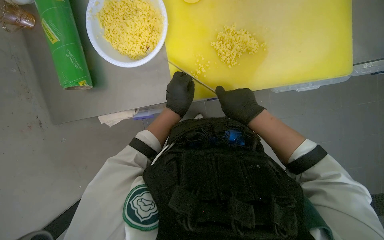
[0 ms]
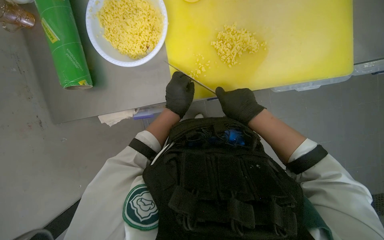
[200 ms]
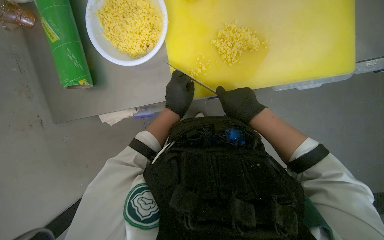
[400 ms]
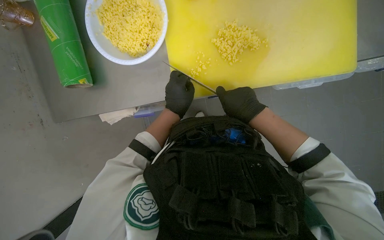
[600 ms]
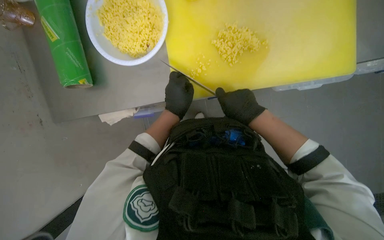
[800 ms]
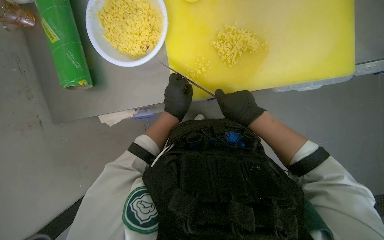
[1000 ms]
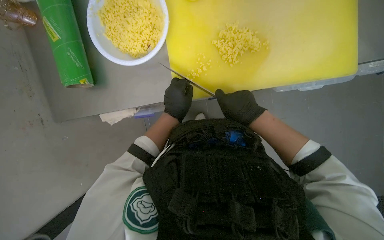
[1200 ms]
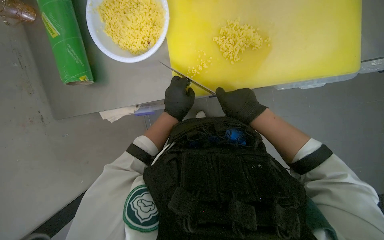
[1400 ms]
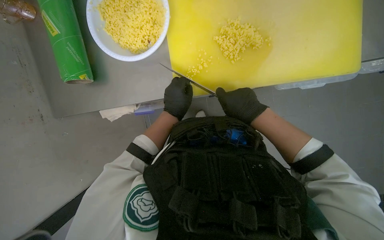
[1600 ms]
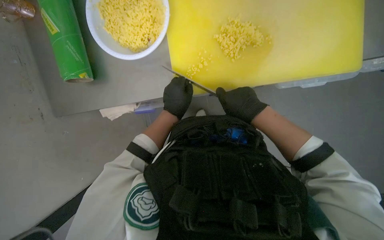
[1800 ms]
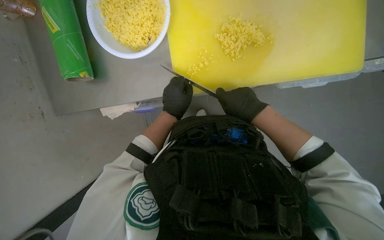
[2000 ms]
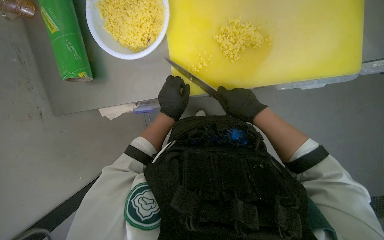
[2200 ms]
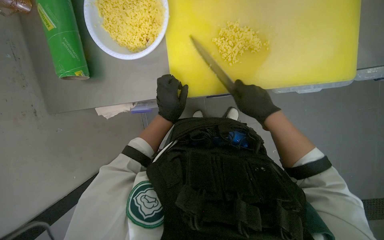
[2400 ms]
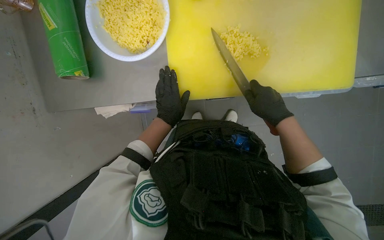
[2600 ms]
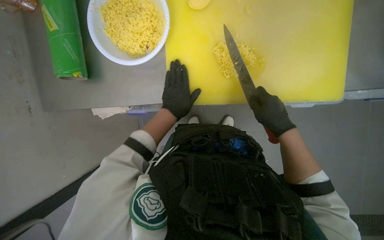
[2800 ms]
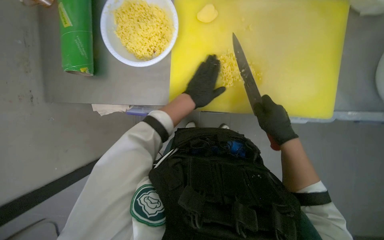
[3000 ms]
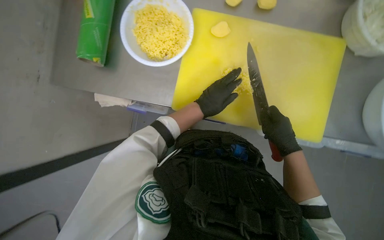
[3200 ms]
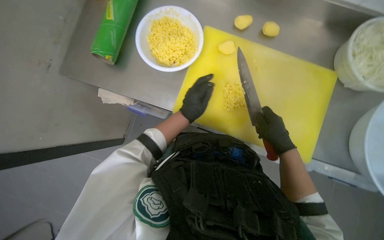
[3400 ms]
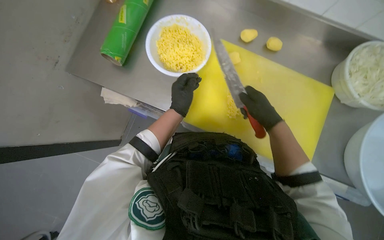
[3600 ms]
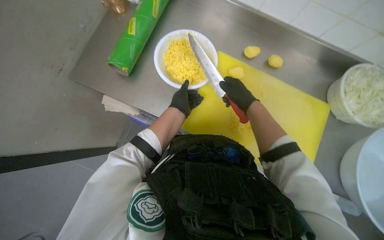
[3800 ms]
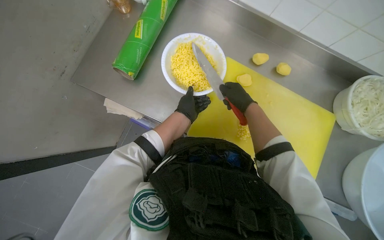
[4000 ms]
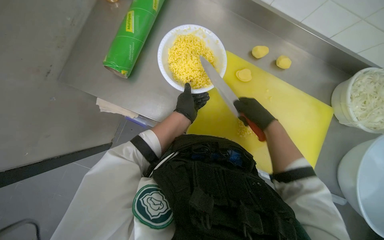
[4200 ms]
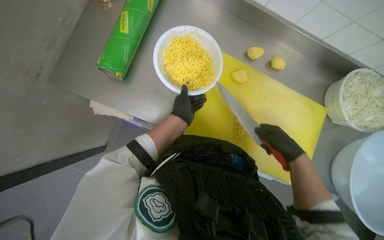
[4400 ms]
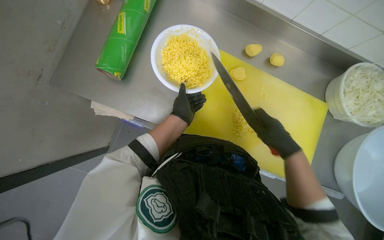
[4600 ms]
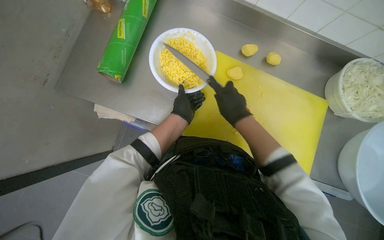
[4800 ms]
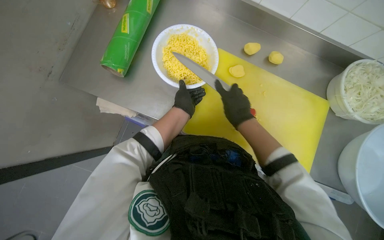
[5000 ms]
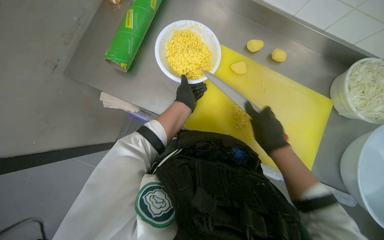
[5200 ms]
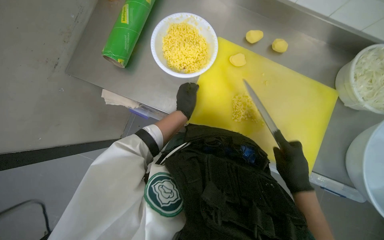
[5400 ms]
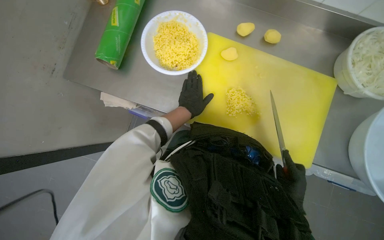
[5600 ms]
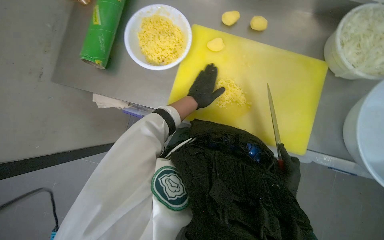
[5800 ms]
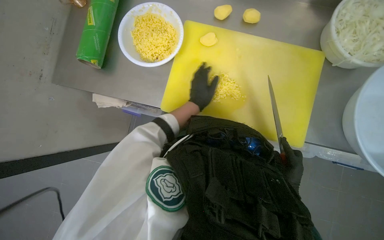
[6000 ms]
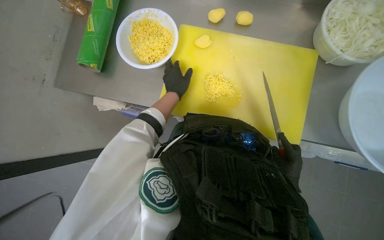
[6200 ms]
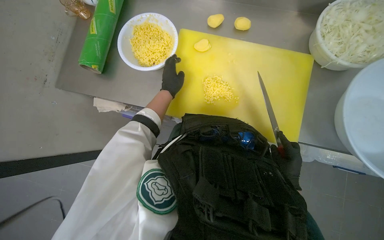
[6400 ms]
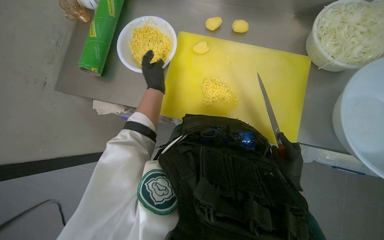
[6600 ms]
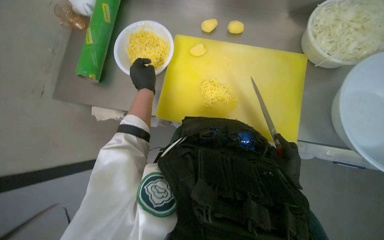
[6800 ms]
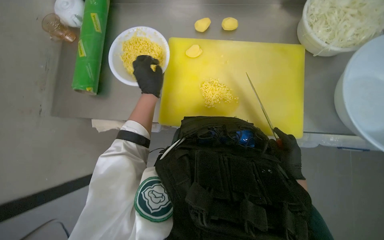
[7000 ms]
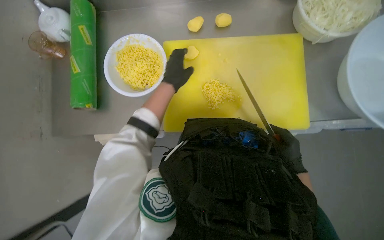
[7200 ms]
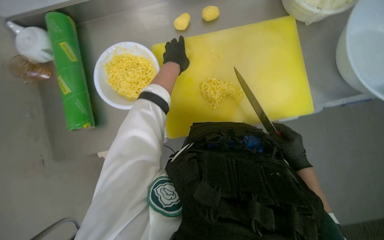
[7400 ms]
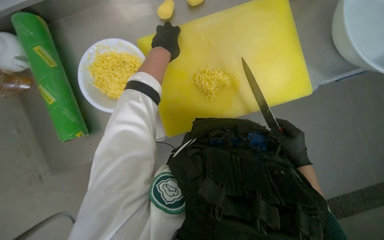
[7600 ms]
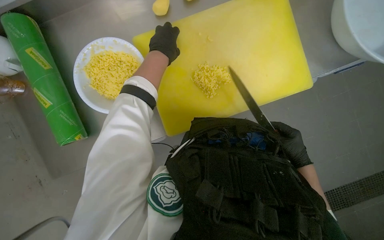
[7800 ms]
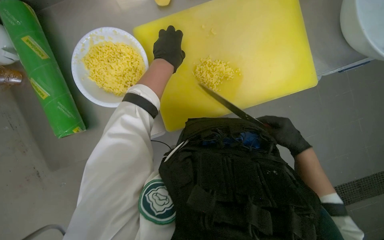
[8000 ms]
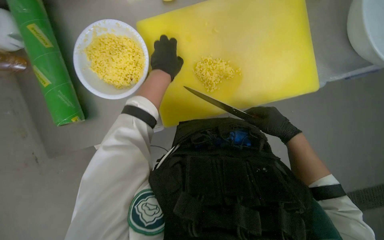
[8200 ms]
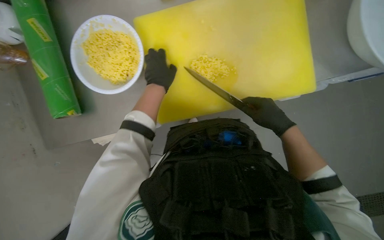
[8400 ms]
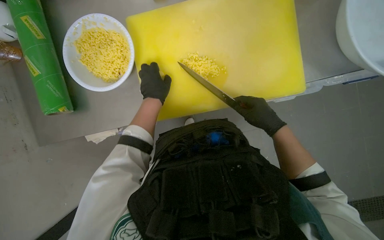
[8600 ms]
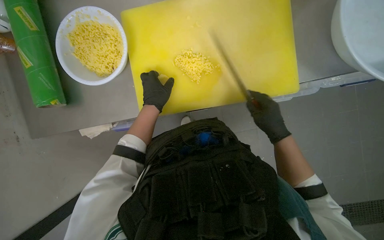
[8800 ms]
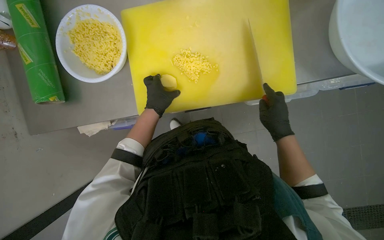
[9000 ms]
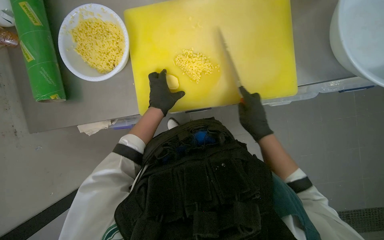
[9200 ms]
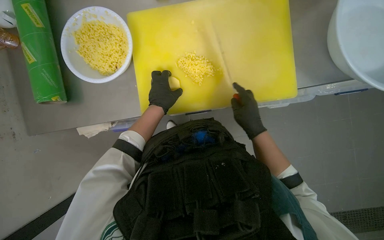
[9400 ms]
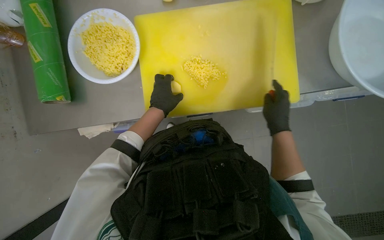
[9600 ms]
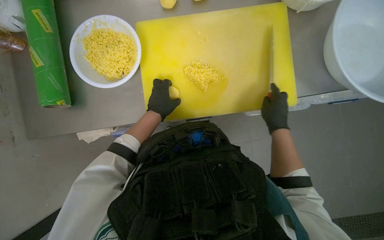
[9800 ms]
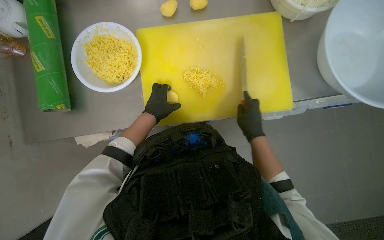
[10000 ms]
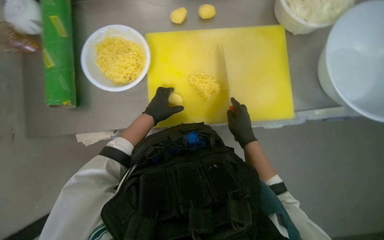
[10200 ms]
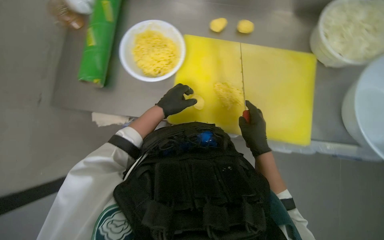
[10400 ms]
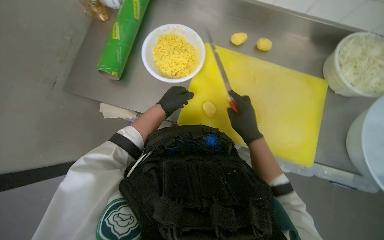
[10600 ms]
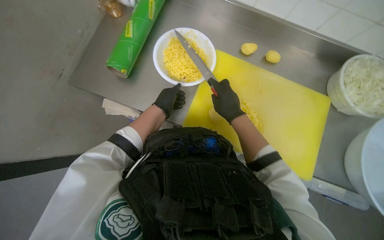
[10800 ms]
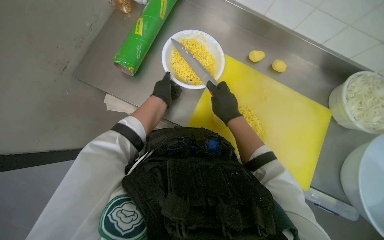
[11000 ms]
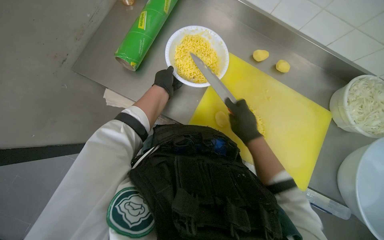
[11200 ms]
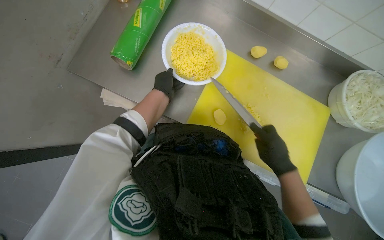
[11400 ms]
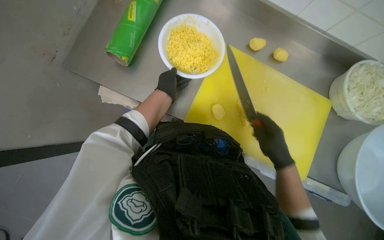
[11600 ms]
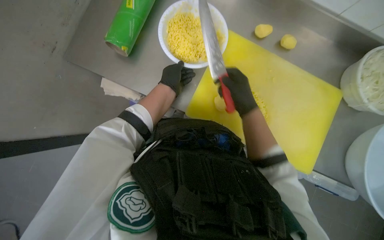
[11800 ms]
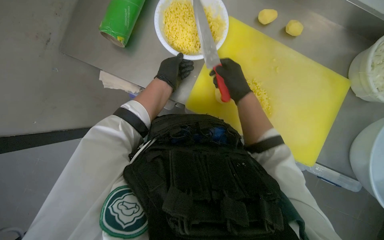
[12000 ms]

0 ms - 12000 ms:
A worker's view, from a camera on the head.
Job: preparing food.
The whole recording: Slicing and dicing potatoes. The worker slices and dices potatoes on a yellow cutting board, then transfers them to a white bowl.
0 ms - 1600 ms: The hands work in one place, with small movements.
1600 ms - 3000 ms: The hands both shift to the right by some 10 cm.
3000 ms - 4400 ms: The view tips upward by about 15 degrees.
4400 ms - 6000 ms: The right hand goes about 30 cm down the picture. The left hand heads to the right, covering approximately 15 cm.
6000 ms - 7600 ms: Everything in view rotates about 25 degrees counterclockwise. The left hand moves up the picture, about 15 cm.
7600 ms - 9000 ms: The left hand moves down the picture and farther from the camera, approximately 25 cm. The right hand travels up the picture by approximately 10 cm.
9000 ms - 10400 ms: The right hand swings left and right, some 10 cm each way, with 2 reversals.
10400 ms - 12000 ms: The right hand moves up and down the picture over approximately 20 cm, changing direction 2 times.

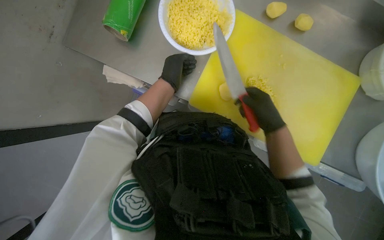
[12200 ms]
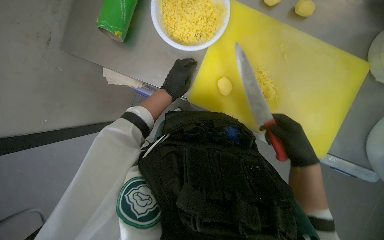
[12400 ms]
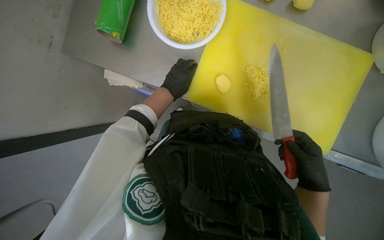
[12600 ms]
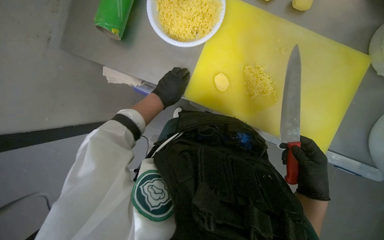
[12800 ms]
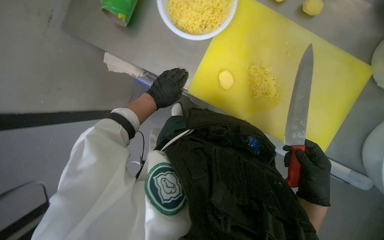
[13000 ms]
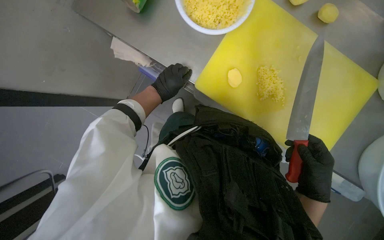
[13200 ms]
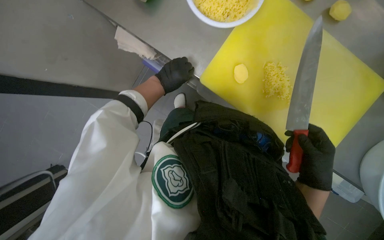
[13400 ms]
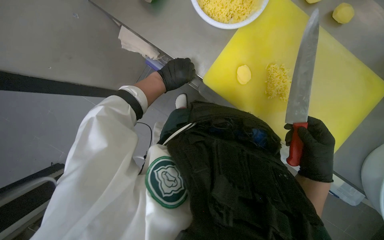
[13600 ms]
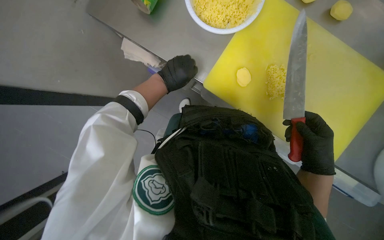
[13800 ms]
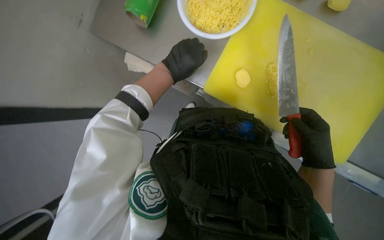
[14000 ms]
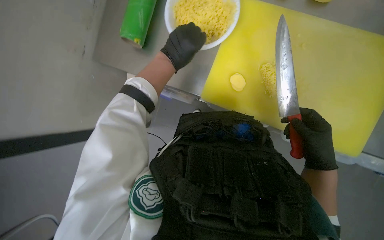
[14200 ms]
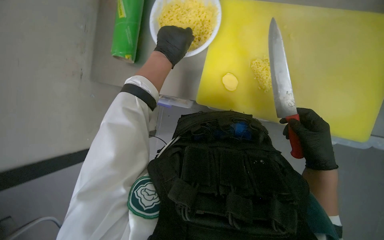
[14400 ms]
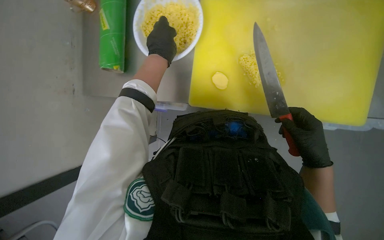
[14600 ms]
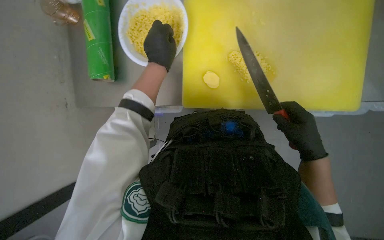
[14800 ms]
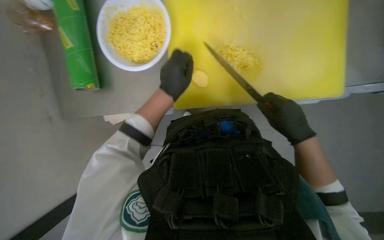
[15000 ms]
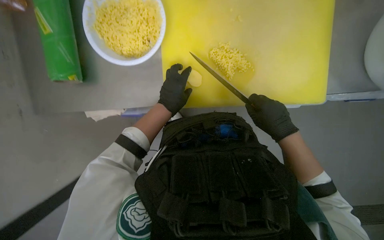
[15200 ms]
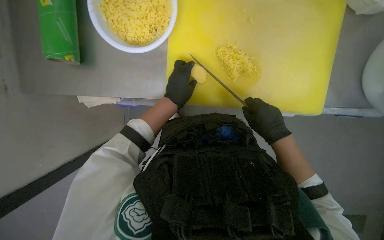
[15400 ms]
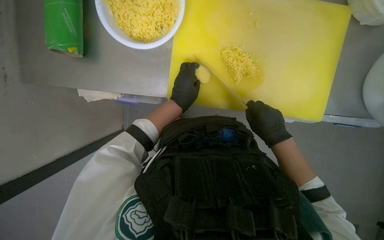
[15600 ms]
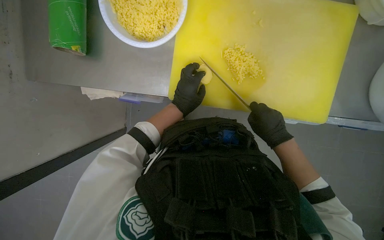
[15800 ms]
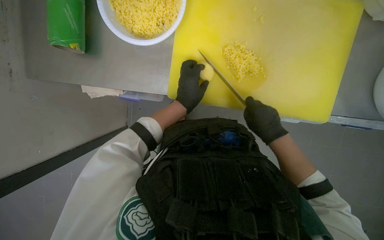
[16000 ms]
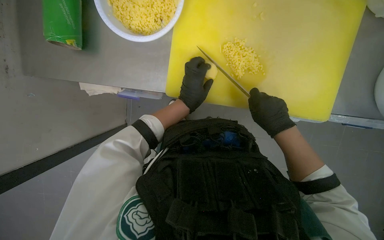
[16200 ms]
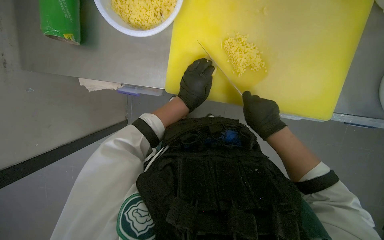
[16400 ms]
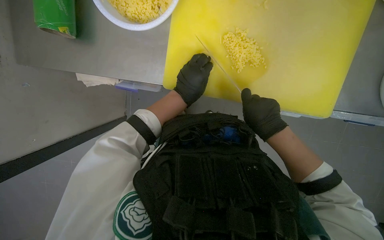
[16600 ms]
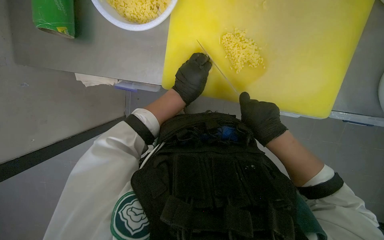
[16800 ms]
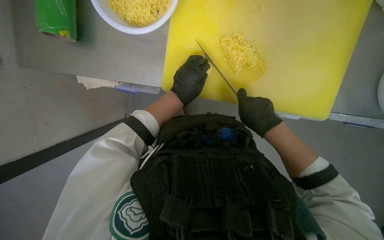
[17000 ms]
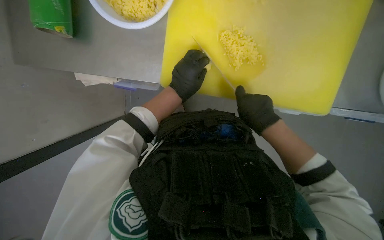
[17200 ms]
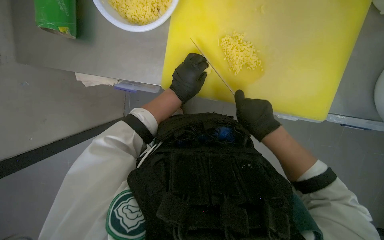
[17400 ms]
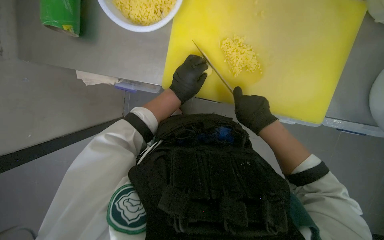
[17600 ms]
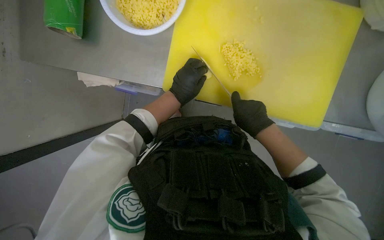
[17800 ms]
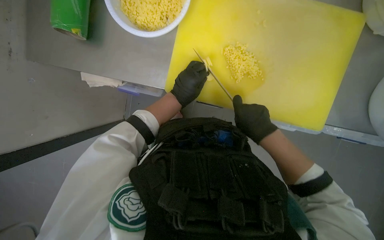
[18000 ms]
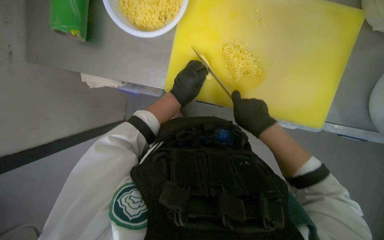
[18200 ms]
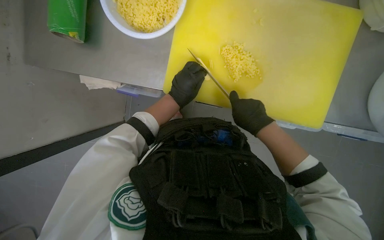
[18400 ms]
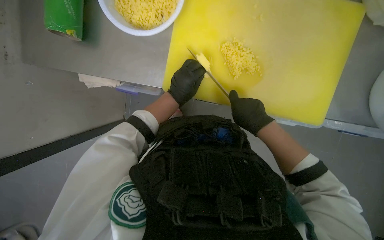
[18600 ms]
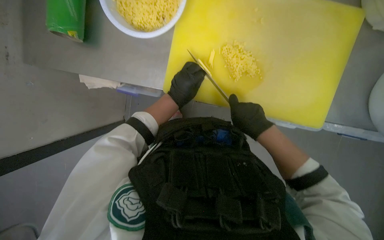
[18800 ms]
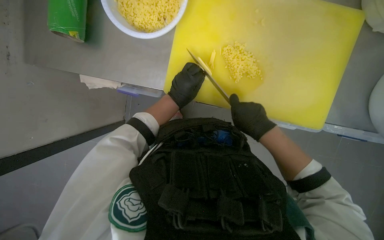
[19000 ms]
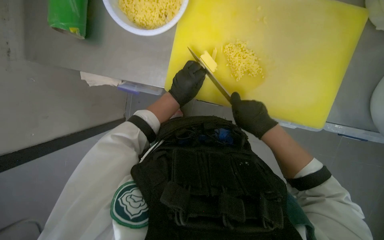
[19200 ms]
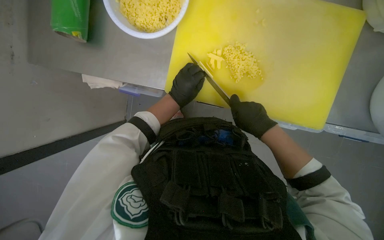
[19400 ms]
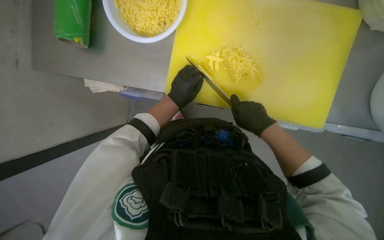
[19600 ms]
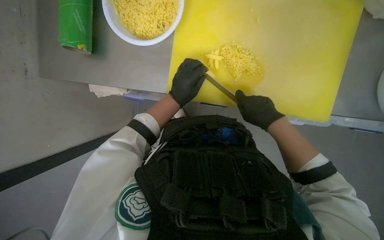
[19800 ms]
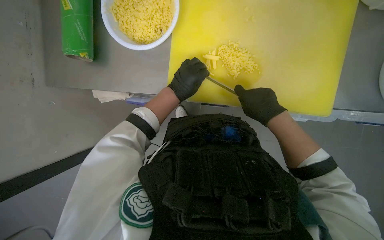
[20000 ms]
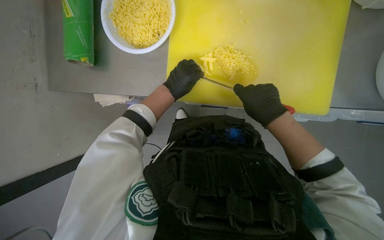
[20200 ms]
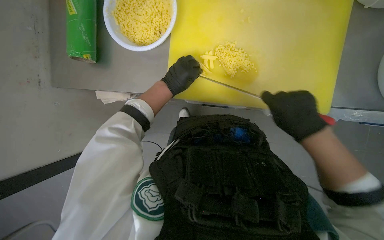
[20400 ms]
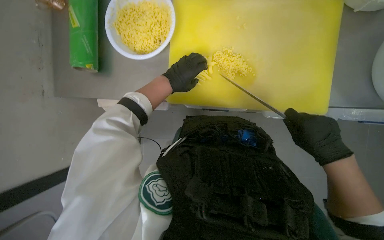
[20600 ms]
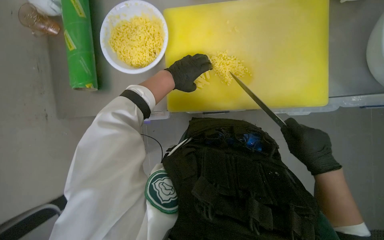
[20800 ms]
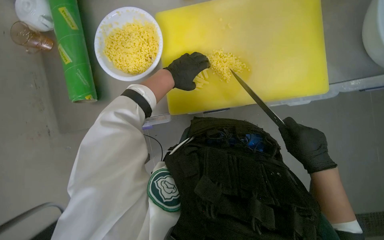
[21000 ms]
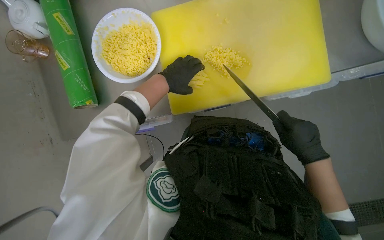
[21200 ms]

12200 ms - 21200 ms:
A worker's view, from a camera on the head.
Job: preparing food.
The whole recording: Slicing and dicing potatoes. The worker slices and dices potatoes on a yellow cutting board, then transfers them to a white bowl.
12200 ms - 13800 ms: The right hand is displaced down the picture by roughly 10 cm.
15200 ms - 16600 ms: The hands stay close to where they were, moving slightly.
16600 ms - 19800 ms: The hands work in one place, with small movements.
19800 ms - 21200 ms: The right hand moves down the picture, some 15 cm, while the left hand heads up the picture, covering roughly 15 cm.
